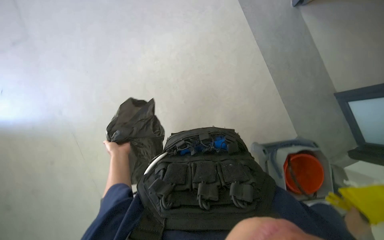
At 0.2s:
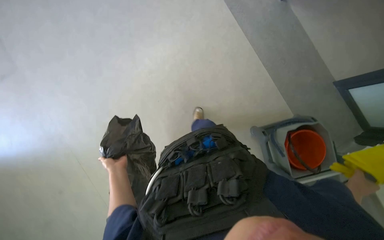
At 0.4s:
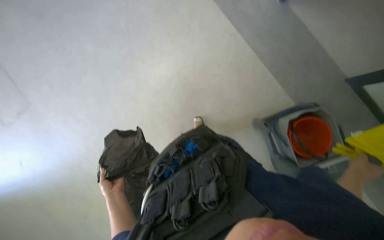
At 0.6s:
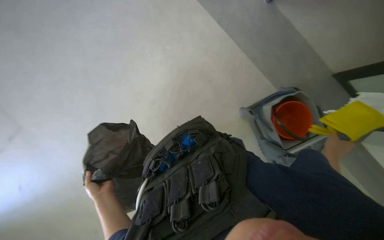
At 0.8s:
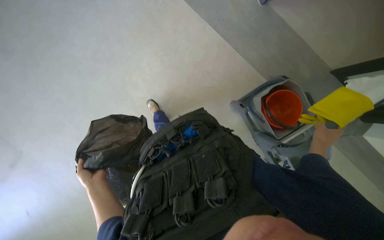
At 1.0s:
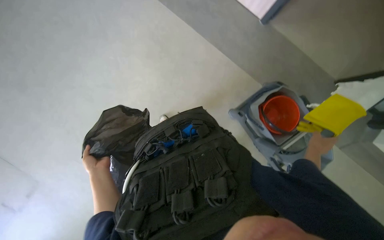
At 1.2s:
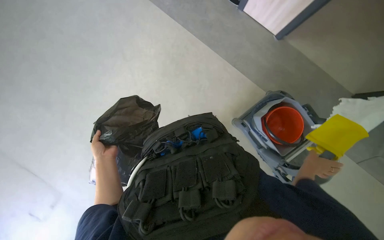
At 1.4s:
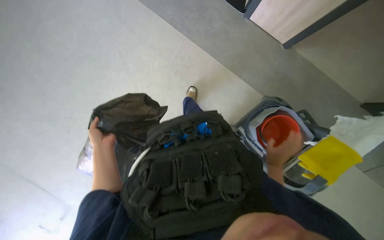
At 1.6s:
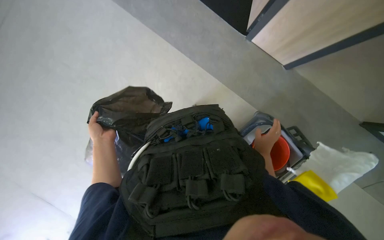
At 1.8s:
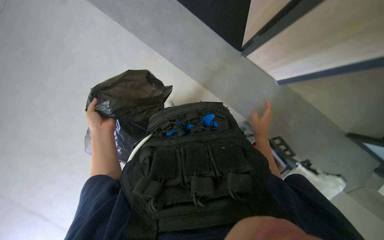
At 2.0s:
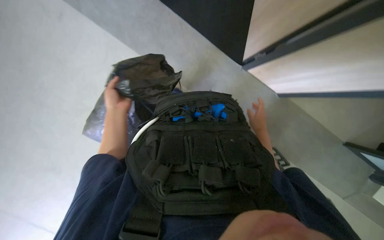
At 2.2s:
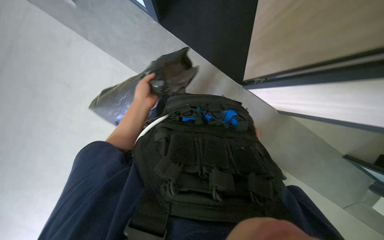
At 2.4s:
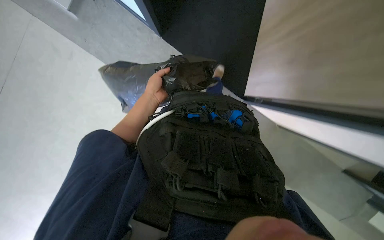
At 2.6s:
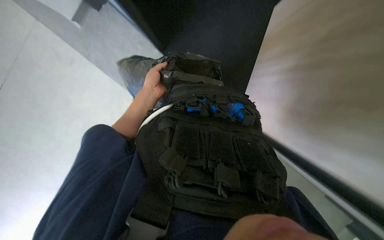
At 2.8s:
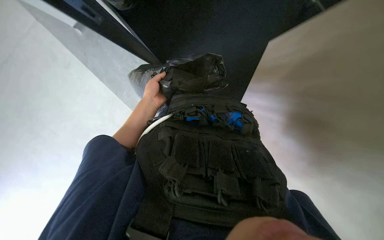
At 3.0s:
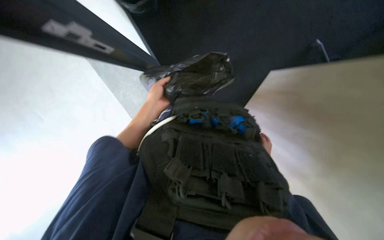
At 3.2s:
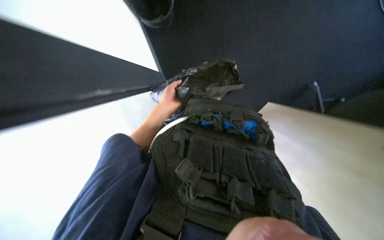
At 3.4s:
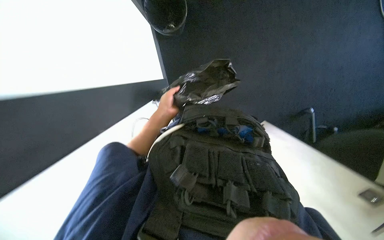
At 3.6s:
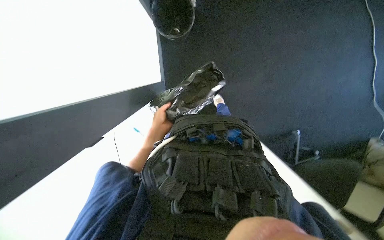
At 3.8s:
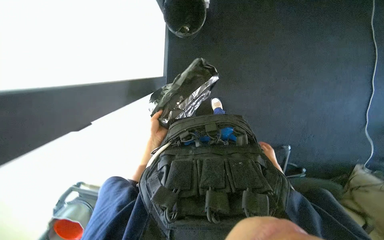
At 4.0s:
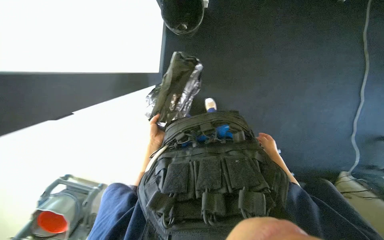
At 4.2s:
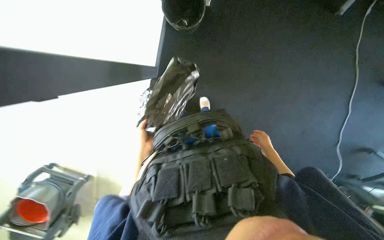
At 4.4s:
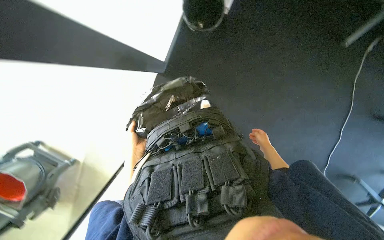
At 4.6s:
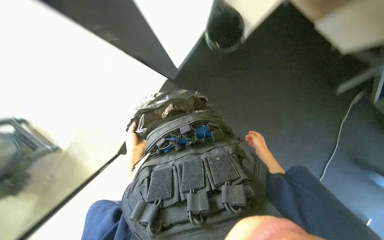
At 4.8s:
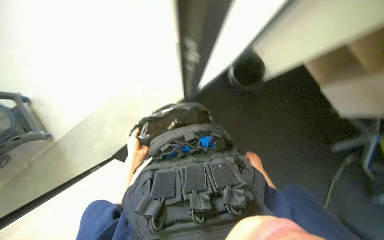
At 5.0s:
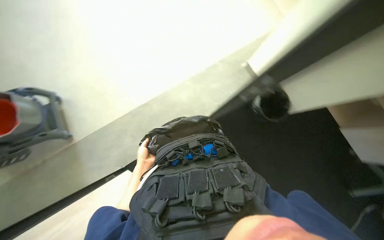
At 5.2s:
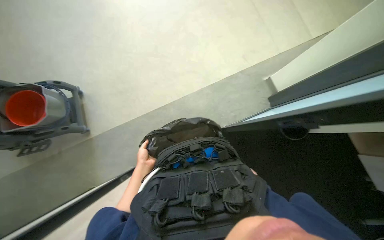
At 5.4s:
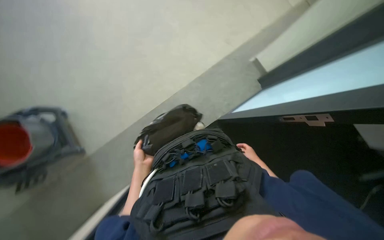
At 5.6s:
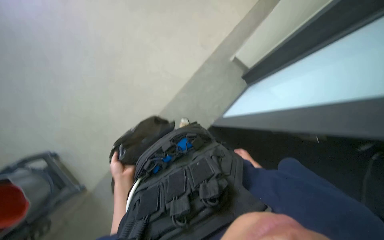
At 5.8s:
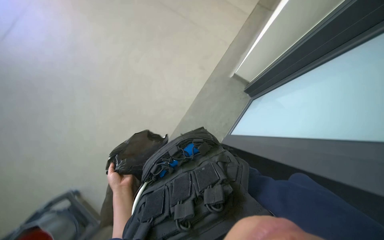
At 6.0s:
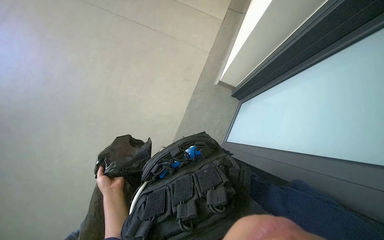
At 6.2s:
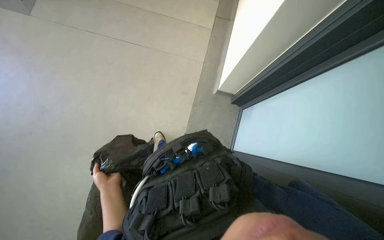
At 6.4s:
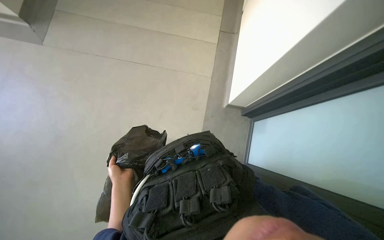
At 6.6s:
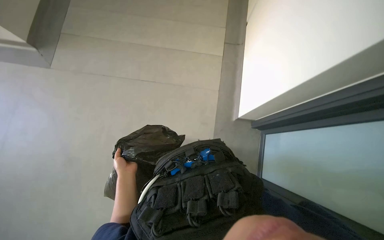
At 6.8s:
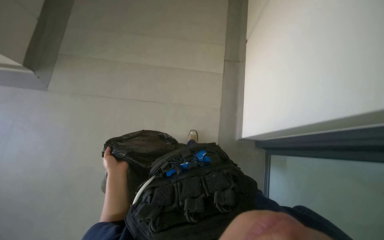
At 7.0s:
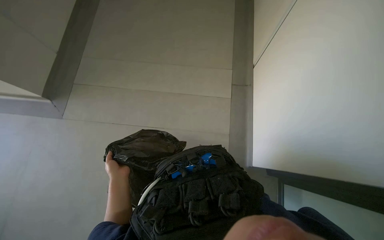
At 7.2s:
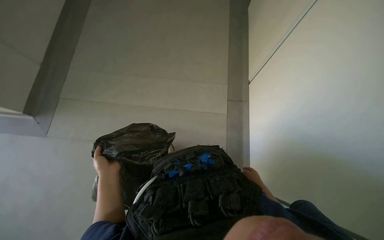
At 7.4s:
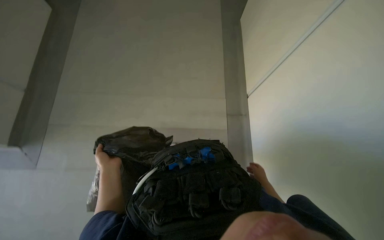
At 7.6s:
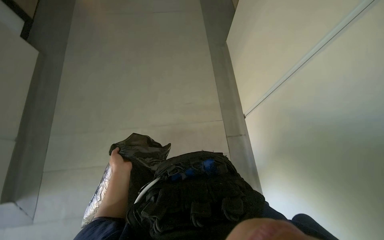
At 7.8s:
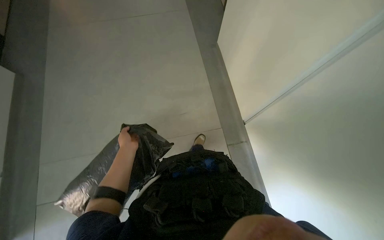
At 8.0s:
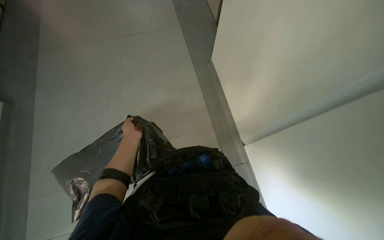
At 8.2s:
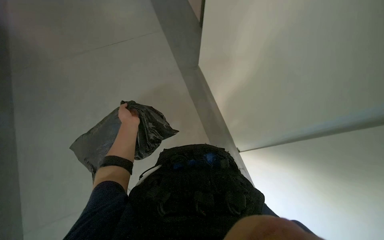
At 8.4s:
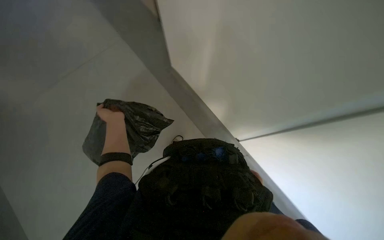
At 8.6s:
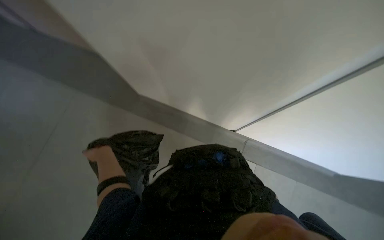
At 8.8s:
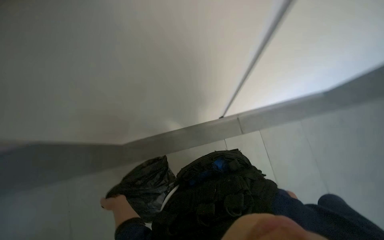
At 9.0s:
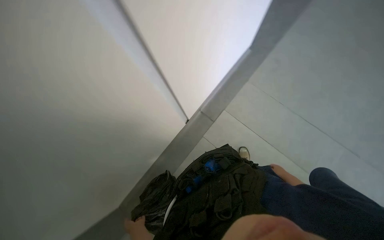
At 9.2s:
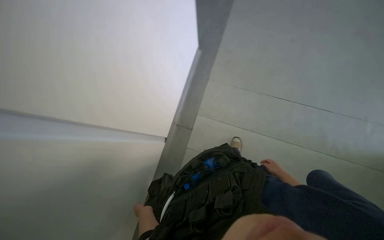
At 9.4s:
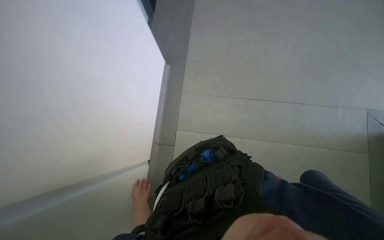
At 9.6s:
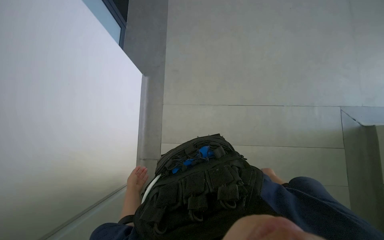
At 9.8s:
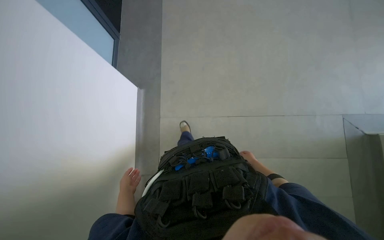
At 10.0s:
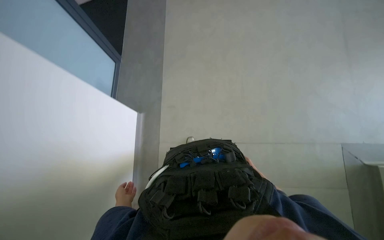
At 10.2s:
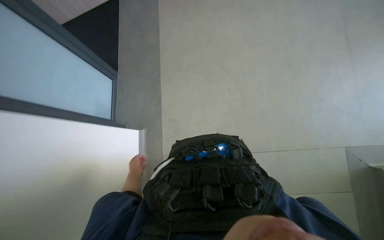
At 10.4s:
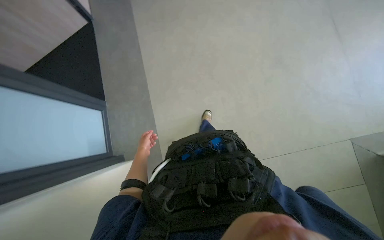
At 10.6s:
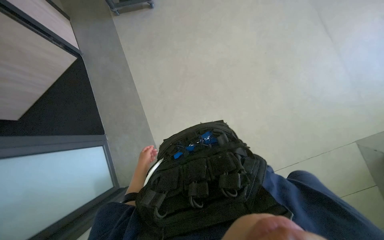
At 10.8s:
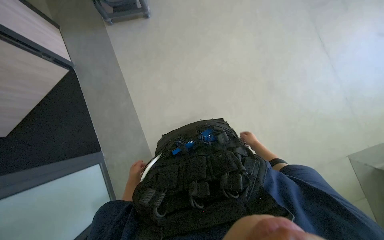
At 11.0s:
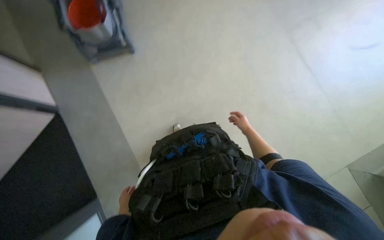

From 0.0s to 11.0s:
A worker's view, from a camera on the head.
Job: managing trash.
The whole recording: Managing trash bag. The worker handles a trash bag and places it into the cleaning cart.
From 0.0s to 1.6s: The left hand goes some 30 cm up the picture.
From 1.6s to 3.2s: The view tilts about 20 degrees upward. The left hand moves to the right and up the picture, some 20 cm. The right hand is displaced farther from the camera by approximately 20 cm.
From 3.2s to 4.8s: The right hand travels down the picture by some 10 cm.
From 4.8s to 6.2s: The camera pitches upward, by approximately 20 degrees.
From 6.2s to 7.8s: The wearer looks approximately 30 degrees further upward. The left hand heads up the picture, covering approximately 25 cm.
From 9.4s to 11.0s: The camera travels some 1 m. The scene turns about 35 degrees counterclockwise in the picture.

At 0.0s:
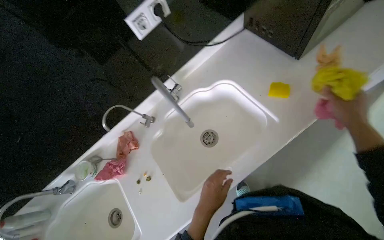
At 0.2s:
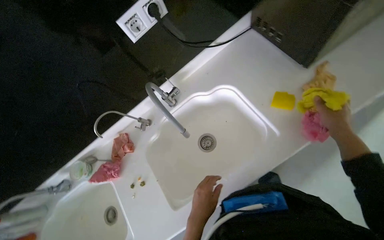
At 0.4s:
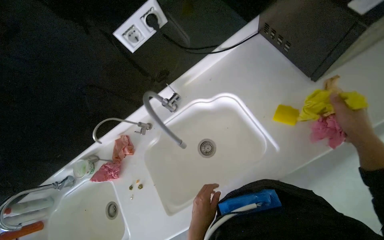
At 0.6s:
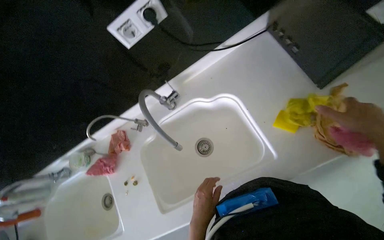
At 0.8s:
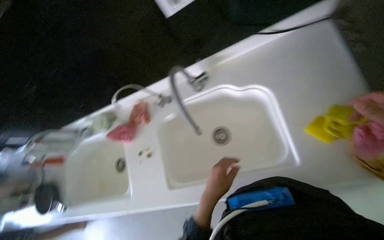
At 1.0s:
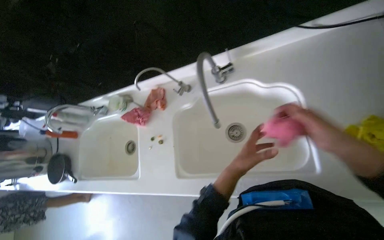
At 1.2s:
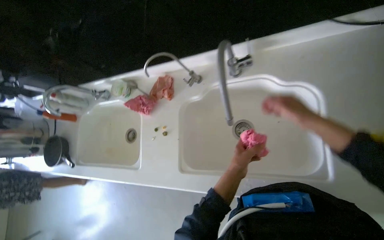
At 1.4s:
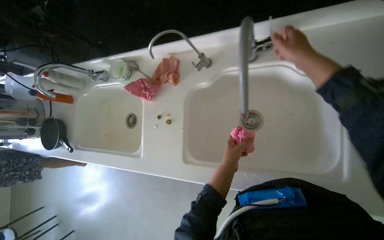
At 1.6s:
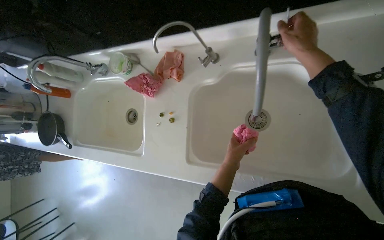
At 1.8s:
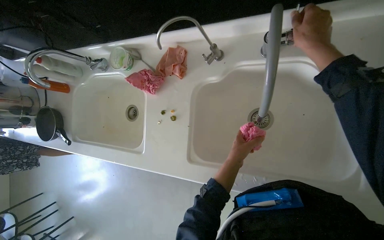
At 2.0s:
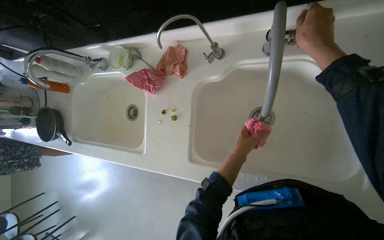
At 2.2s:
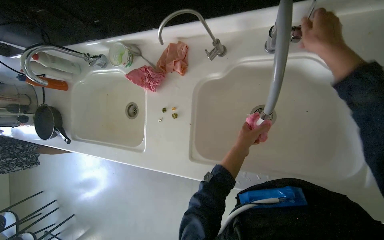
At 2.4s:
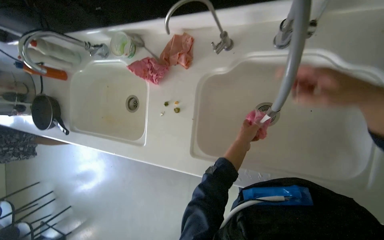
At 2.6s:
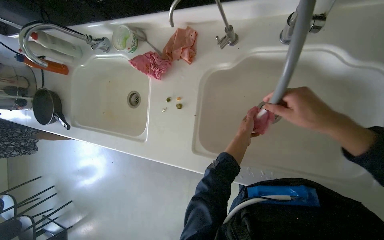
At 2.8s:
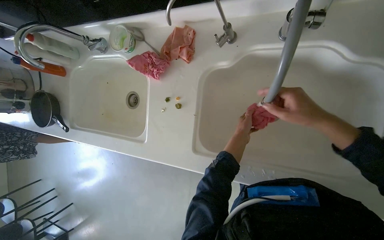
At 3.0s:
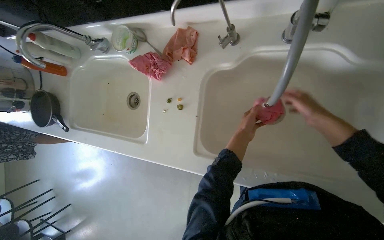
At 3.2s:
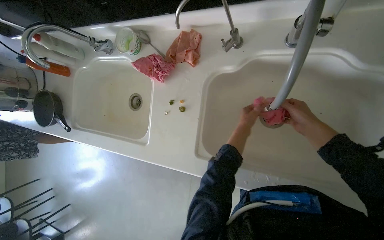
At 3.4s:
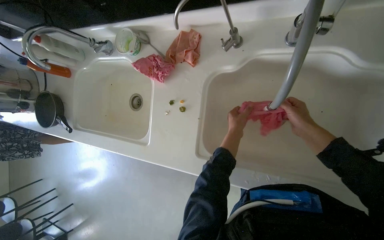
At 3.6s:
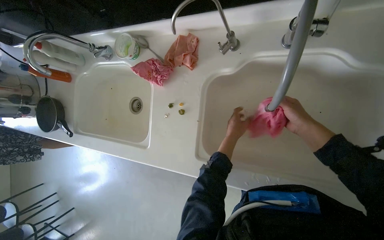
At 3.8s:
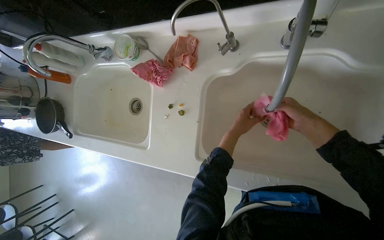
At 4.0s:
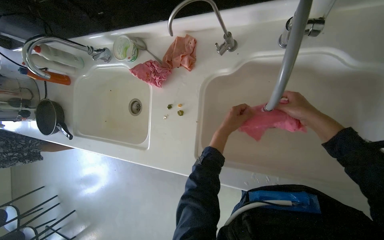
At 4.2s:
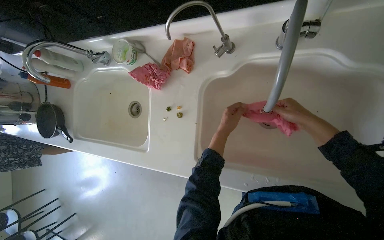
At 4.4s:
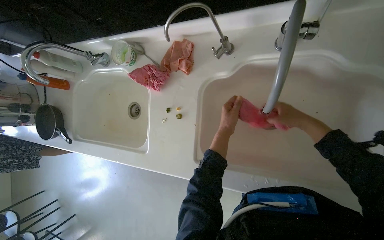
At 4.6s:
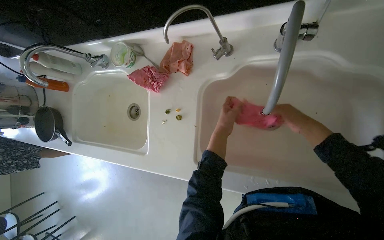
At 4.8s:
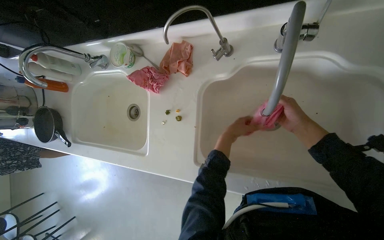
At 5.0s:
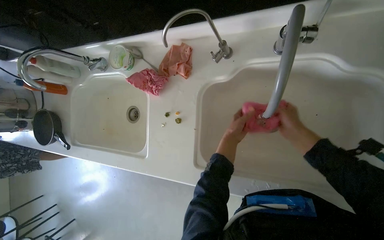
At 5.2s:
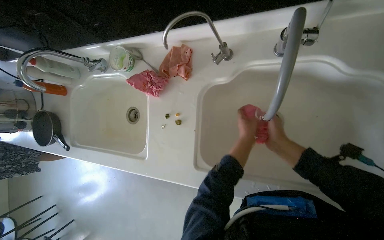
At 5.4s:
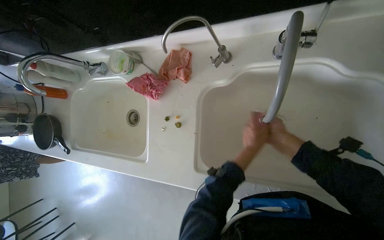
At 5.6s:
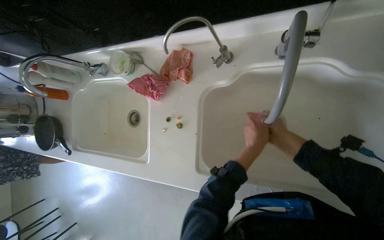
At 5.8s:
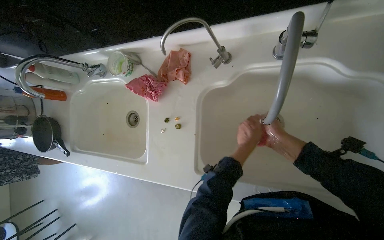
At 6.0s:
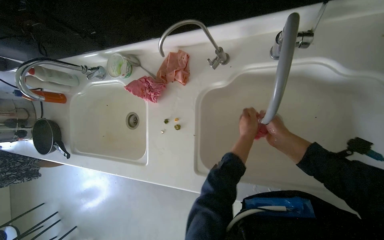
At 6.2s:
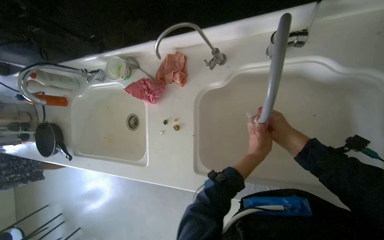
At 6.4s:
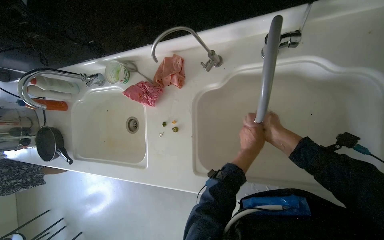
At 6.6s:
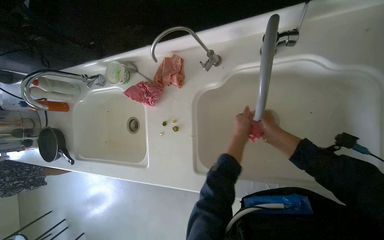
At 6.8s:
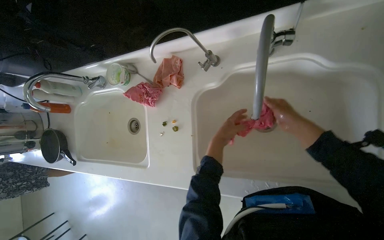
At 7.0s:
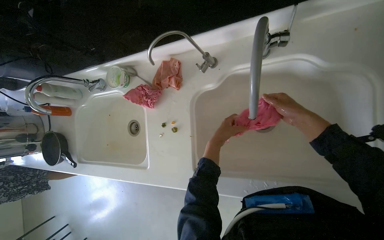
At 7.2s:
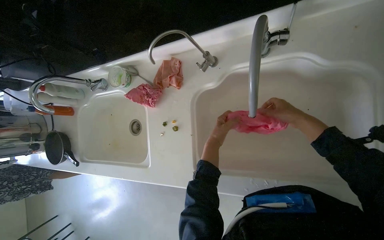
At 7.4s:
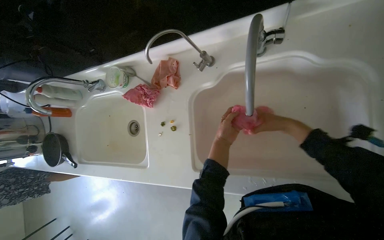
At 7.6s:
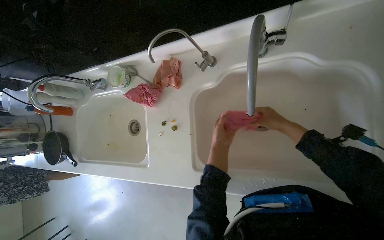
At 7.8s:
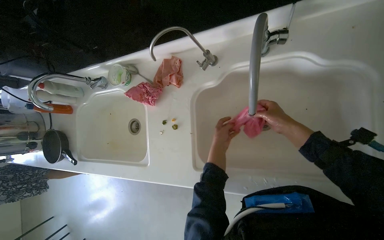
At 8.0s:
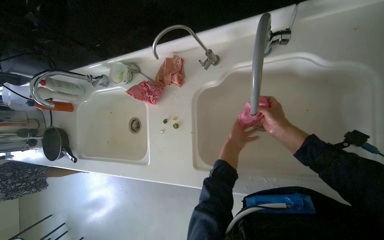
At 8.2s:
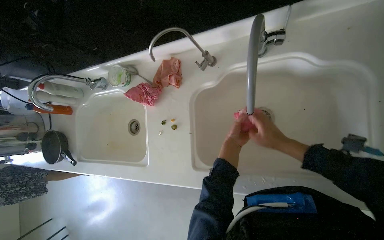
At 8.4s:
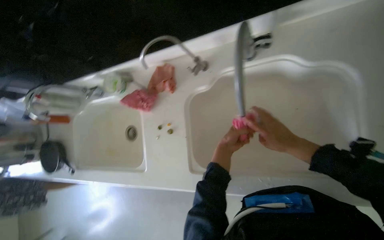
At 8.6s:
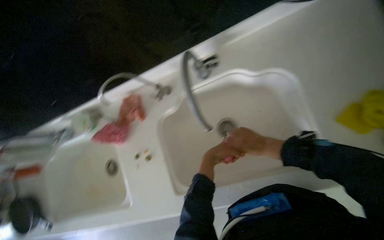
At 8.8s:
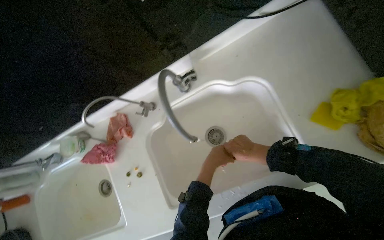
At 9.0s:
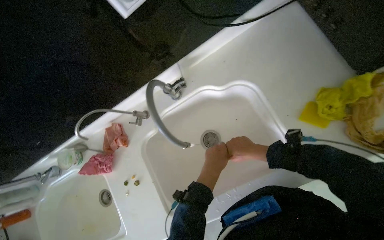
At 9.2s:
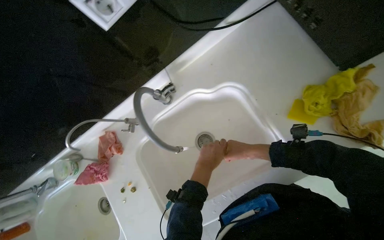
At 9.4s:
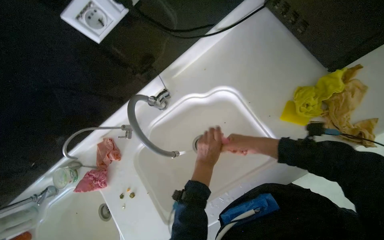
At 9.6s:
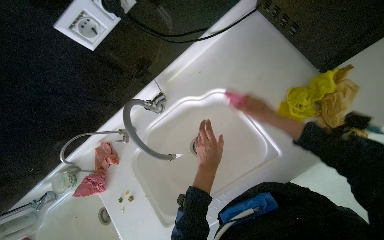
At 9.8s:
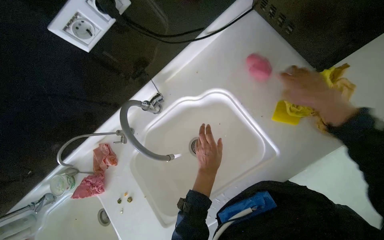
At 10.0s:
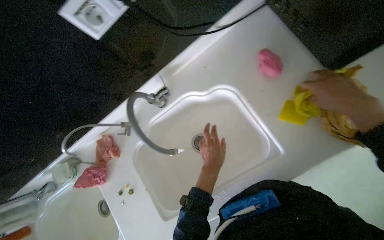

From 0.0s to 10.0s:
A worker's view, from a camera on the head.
Job: cleaning kitchen.
The whole recording: Cleaning kitchen sink. The worker wipes the kitchen sink and faucet with a cloth.
From 0.0s to 1.4s: The view tips downward by roughly 30 degrees. The scene rotates clockwise by about 35 degrees.
From 1.4s to 2.8s: The right hand is displaced down the picture by some 15 cm.
From 2.8s to 4.2s: The right hand goes roughly 15 cm farther from the camera and to the right.
From 7.2s to 8.6s: The right hand goes some 10 cm down the picture.
From 8.6s to 10.0s: The right hand heads to the right, nearer to the camera and up the picture, covering some 35 cm.
